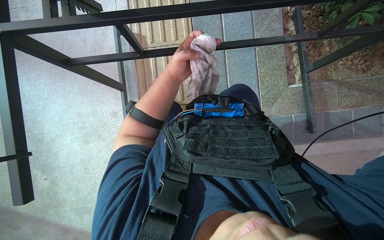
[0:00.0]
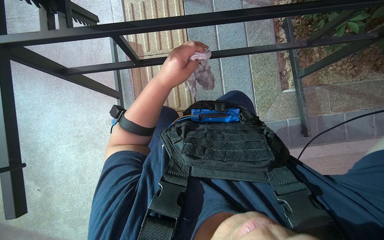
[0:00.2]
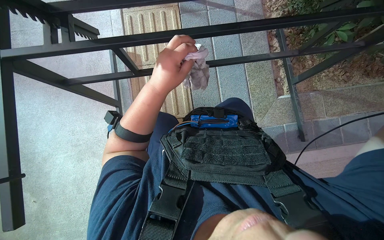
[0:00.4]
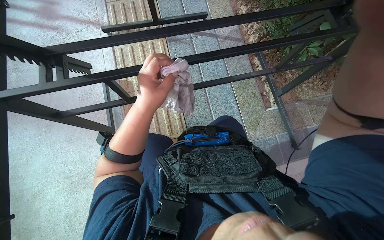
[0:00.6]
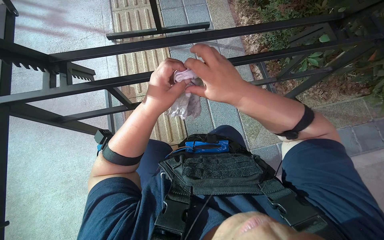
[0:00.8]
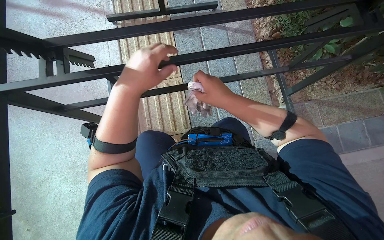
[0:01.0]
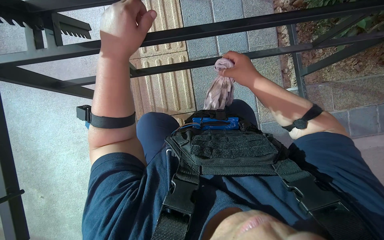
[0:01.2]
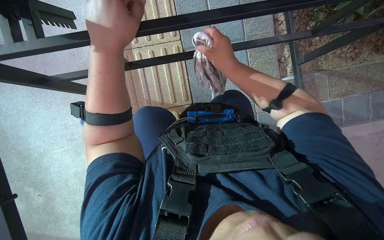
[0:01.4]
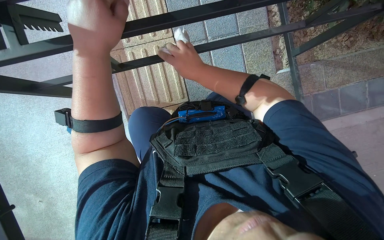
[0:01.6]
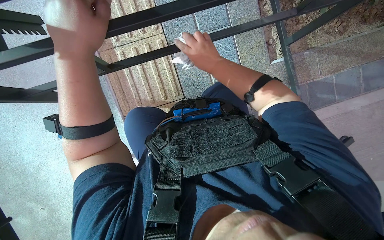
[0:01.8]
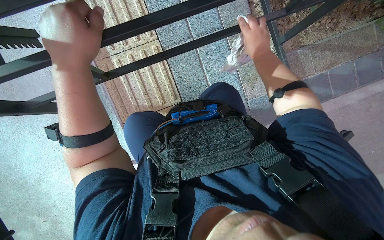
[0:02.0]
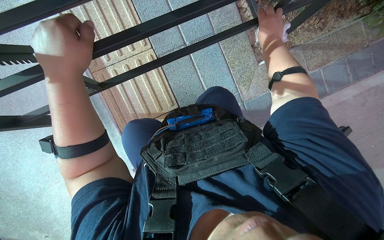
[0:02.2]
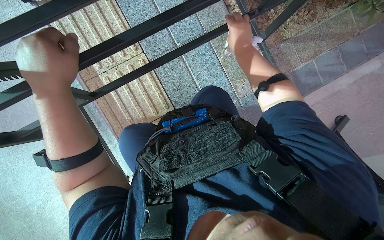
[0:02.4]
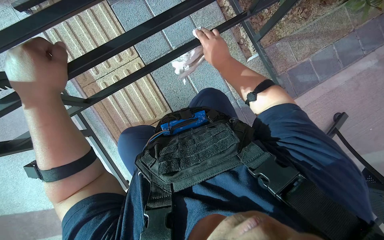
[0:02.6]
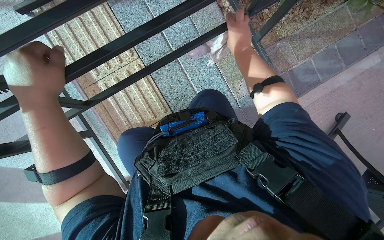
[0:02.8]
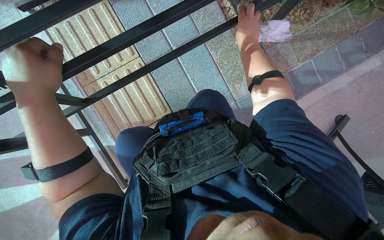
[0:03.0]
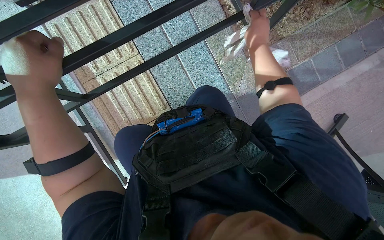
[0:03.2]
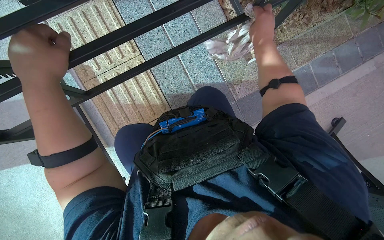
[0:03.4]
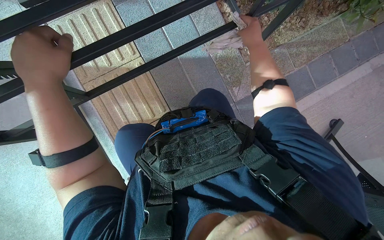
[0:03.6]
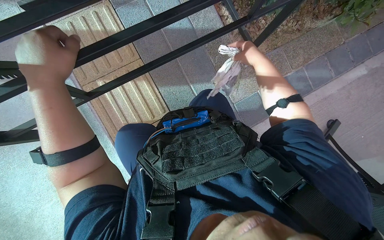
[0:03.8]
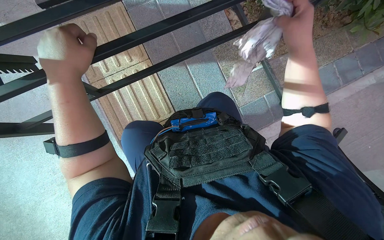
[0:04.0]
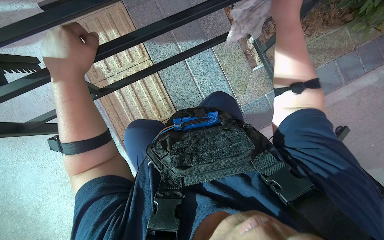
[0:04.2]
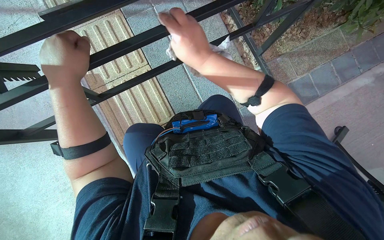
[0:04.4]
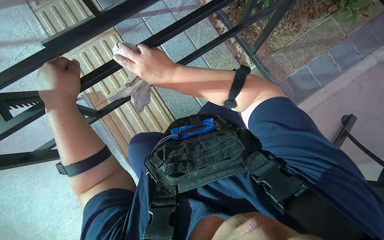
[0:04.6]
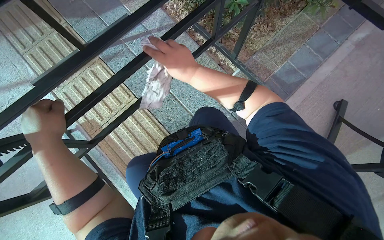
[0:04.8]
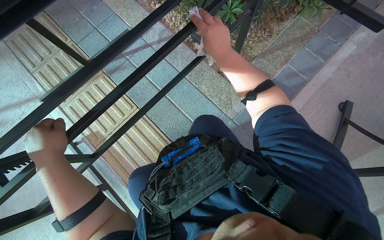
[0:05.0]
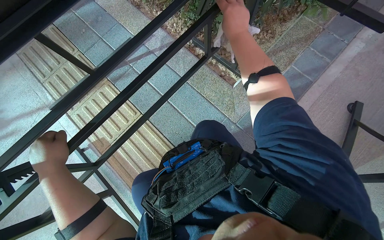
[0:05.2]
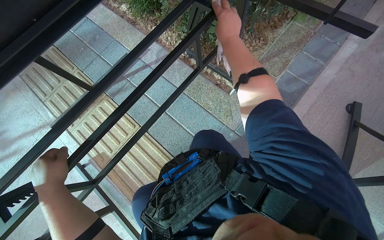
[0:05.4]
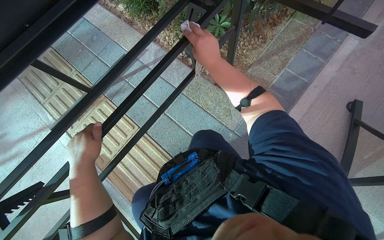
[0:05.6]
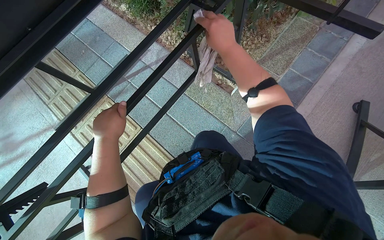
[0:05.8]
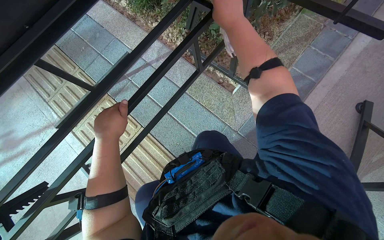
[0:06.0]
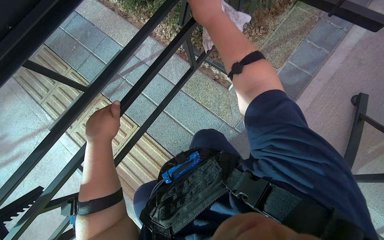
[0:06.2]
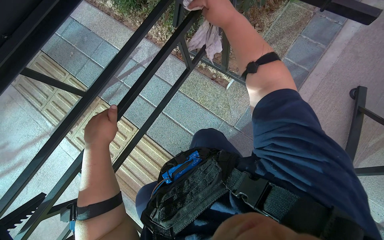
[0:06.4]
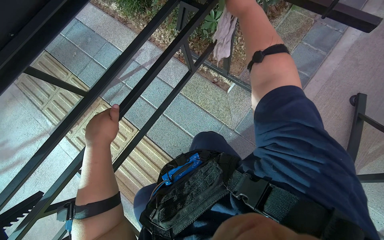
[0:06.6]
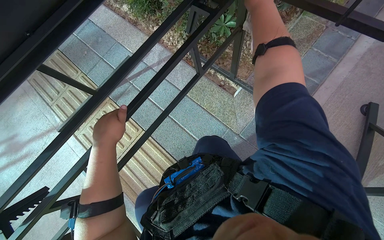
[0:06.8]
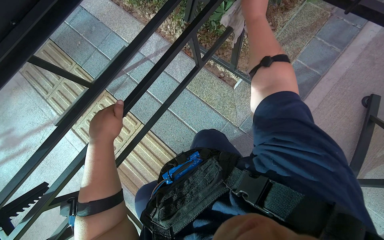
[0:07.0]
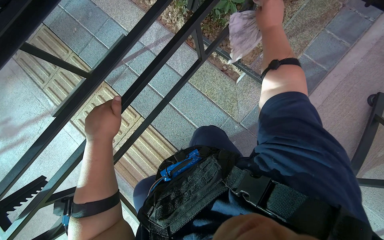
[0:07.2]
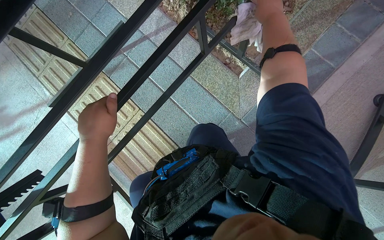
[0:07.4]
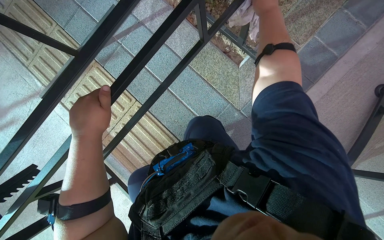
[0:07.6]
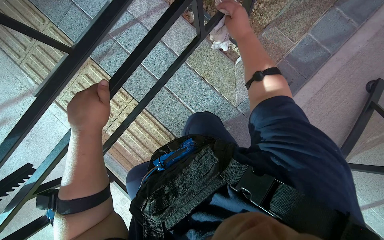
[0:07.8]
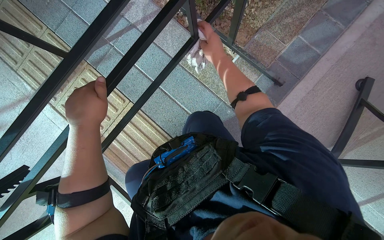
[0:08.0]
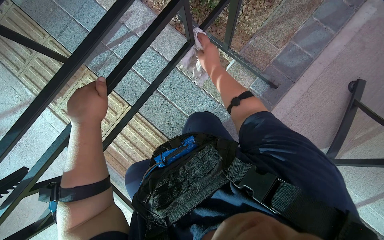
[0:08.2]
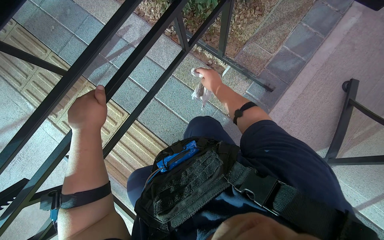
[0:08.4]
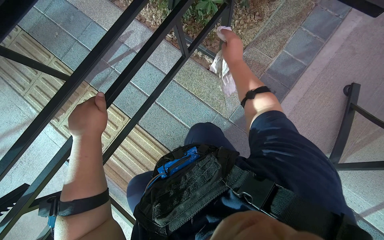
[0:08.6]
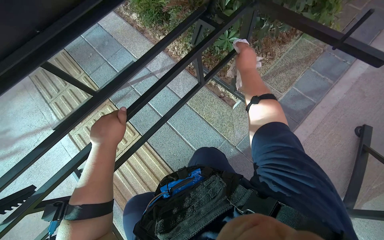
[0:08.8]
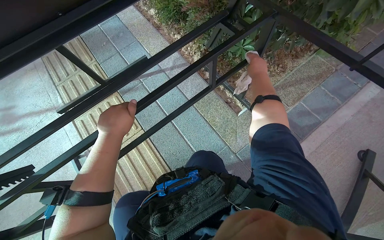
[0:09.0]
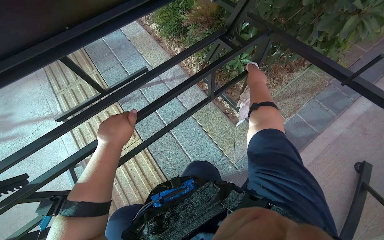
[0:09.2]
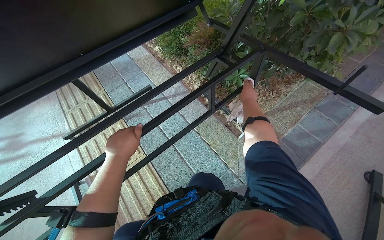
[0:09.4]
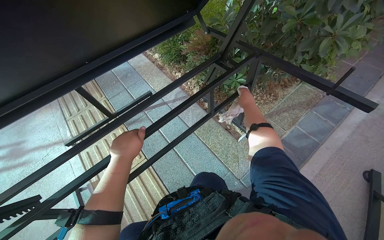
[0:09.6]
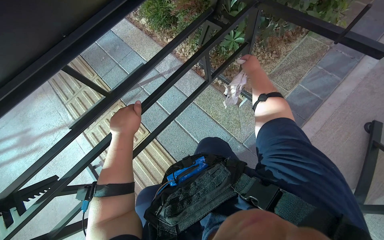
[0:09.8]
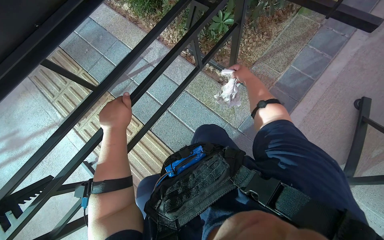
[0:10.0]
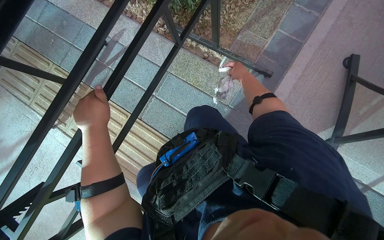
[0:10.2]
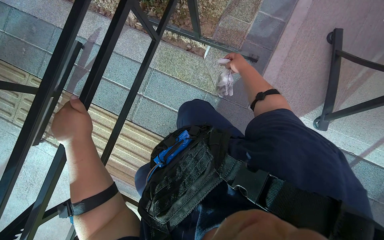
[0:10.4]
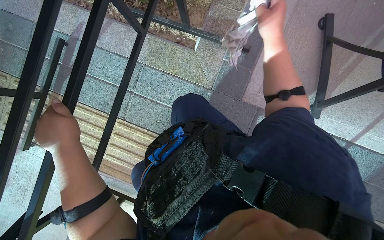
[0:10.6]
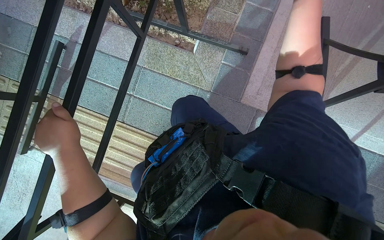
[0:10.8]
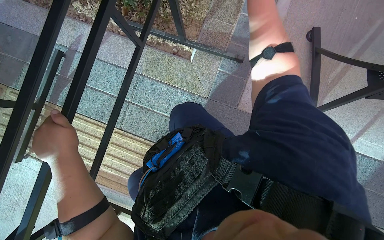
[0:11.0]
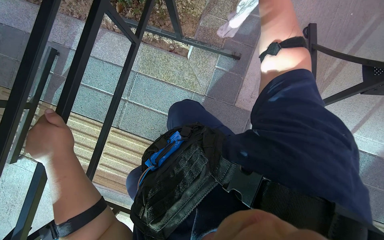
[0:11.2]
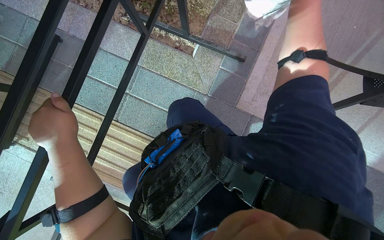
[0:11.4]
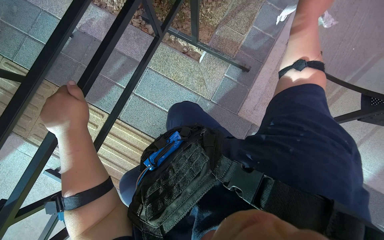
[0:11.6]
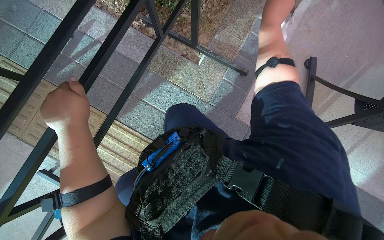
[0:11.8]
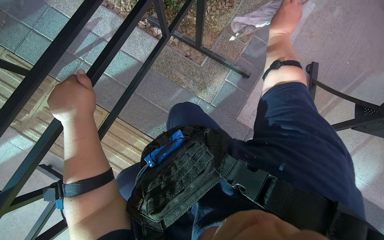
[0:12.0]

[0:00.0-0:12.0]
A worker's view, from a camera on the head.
Job: wiping surfaces.
The whole recording: Wiping table frame and top. The worker wipes the frame and top surface of the table with a cloth.
0:00.0 to 0:01.6: The left hand heads nearer to the camera, covering roughly 15 cm.
0:01.6 to 0:03.0: The left hand travels to the left by roughly 10 cm. The right hand moves left and right over some 20 cm, changing direction 2 times.
0:04.4 to 0:06.0: The left hand travels to the right by about 10 cm.
0:06.0 to 0:07.6: The view tips downward by about 15 degrees.
0:07.6 to 0:09.0: The wearer looks some 15 degrees further upward. The right hand goes to the left and returns, roughly 5 cm each way.
0:09.0 to 0:10.4: The view tips downward by about 15 degrees. The scene rotates counterclockwise by some 30 degrees.

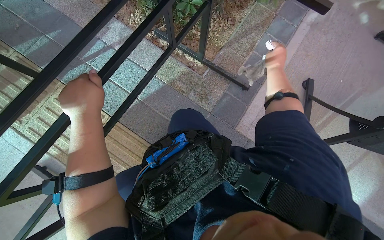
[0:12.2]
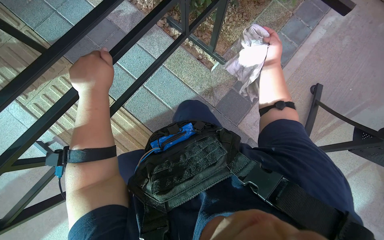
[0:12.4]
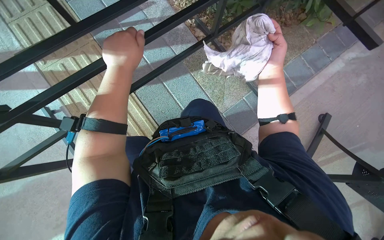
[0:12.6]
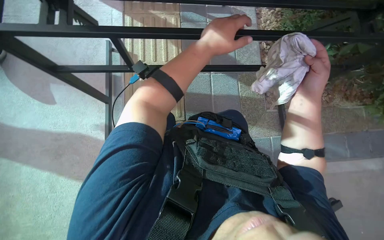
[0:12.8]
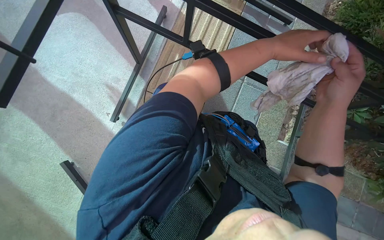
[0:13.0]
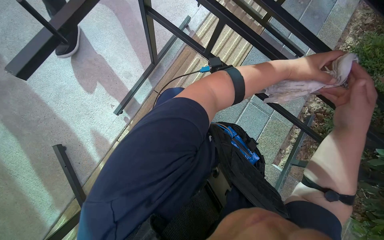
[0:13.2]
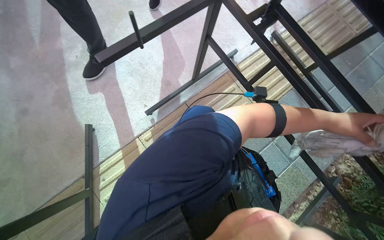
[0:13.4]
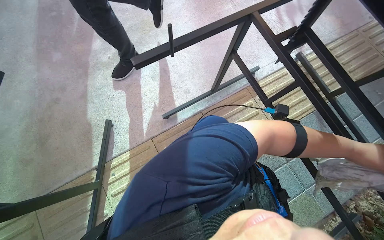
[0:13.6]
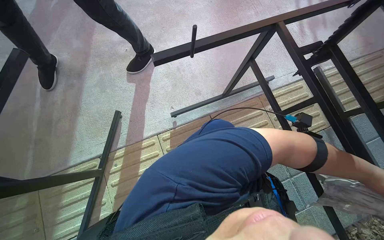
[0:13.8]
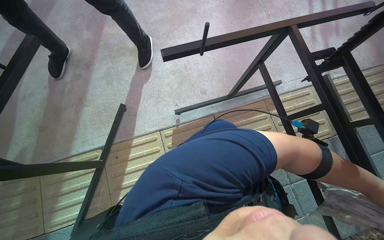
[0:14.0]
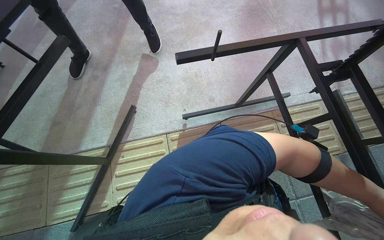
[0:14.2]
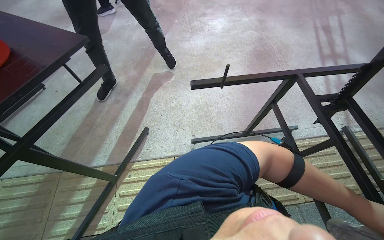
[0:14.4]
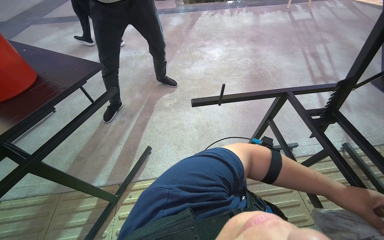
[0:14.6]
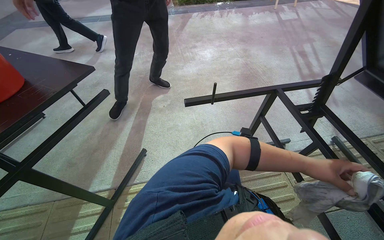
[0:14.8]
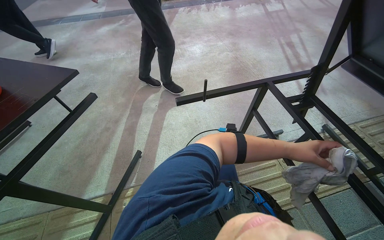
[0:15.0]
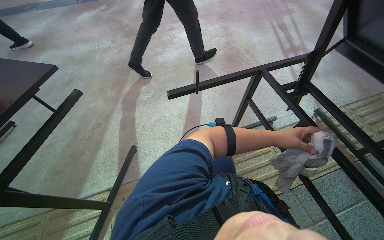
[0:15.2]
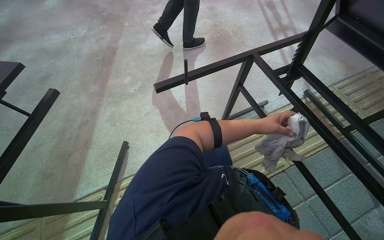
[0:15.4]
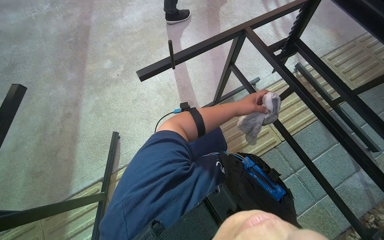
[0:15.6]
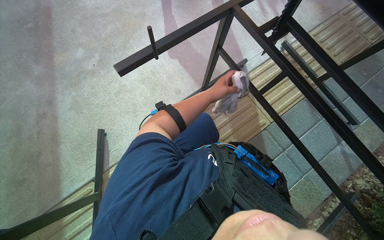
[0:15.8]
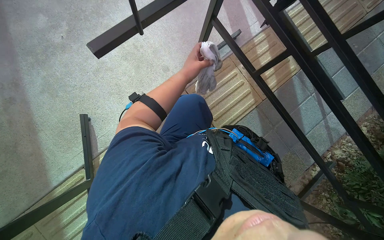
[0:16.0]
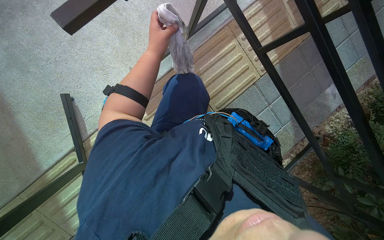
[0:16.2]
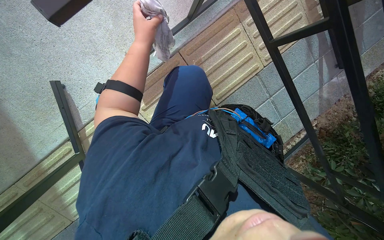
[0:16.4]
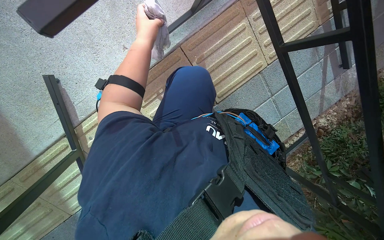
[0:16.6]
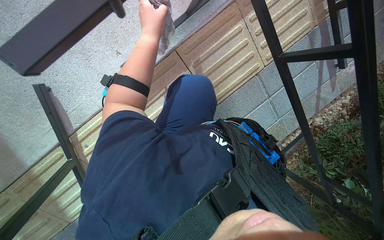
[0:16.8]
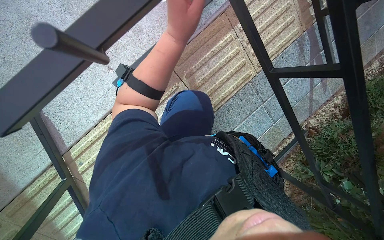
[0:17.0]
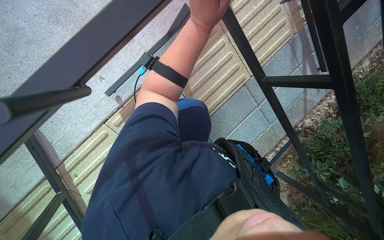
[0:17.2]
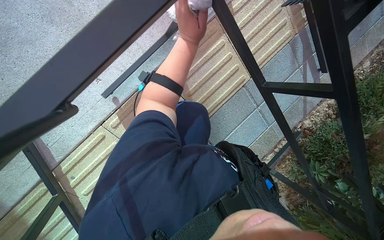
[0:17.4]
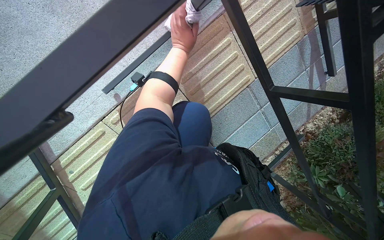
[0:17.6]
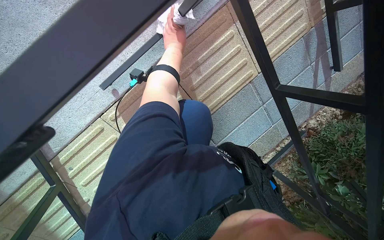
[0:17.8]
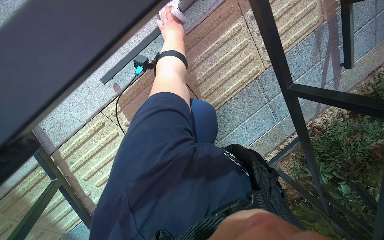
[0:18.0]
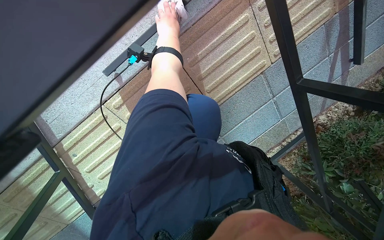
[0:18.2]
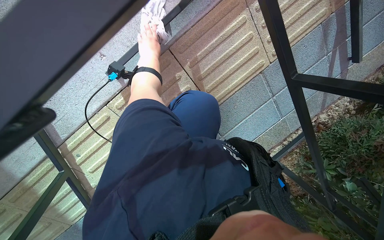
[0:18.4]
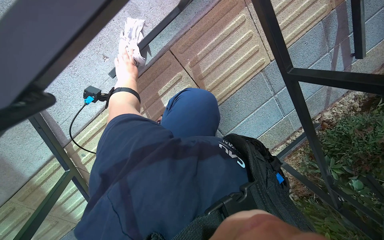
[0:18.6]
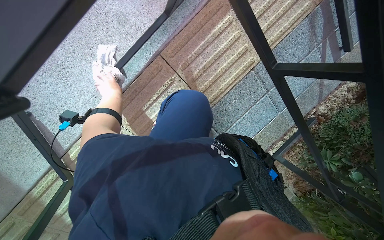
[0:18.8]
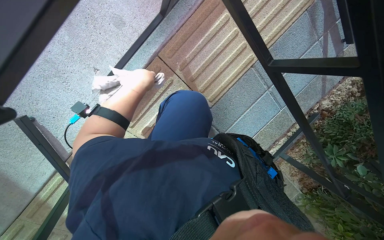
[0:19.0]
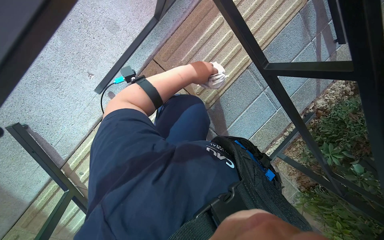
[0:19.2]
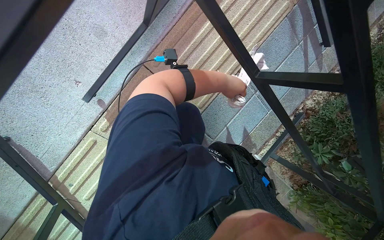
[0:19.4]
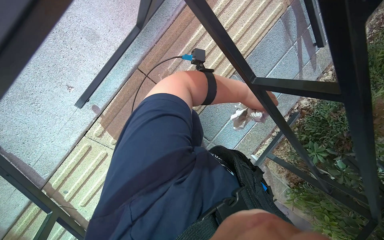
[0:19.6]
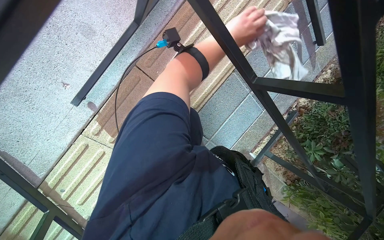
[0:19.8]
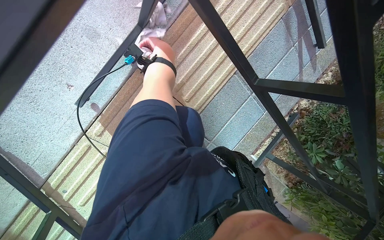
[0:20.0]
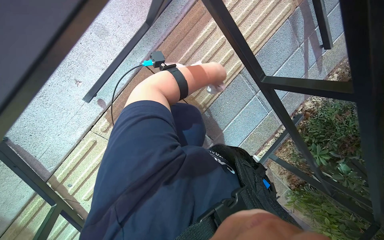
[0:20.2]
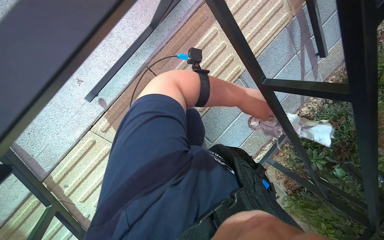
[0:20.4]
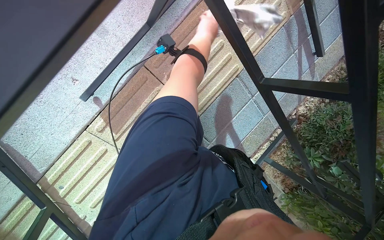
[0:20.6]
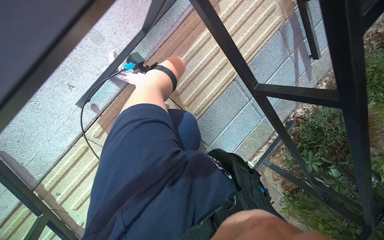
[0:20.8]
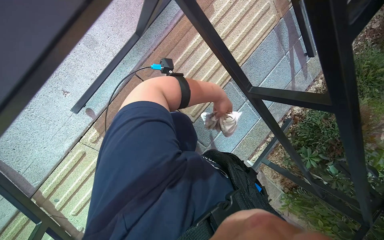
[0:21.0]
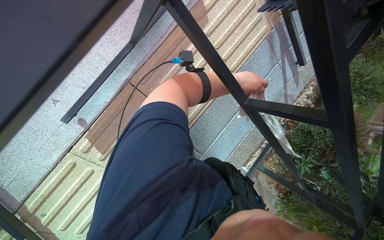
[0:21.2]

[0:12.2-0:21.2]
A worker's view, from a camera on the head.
Job: wiping surfaces.
The whole recording: Wiping table frame and top. The worker wipes the frame and top surface of the table with a cloth.
0:12.2 to 0:13.8: The wearer's head swings about 60 degrees to the left.
0:13.8 to 0:15.2: The camera pitches upward, by some 20 degrees. The left hand shifts approximately 35 cm up the picture and to the left.
0:15.2 to 0:16.6: The head rotates roughly 25 degrees to the right. The view tips downward by roughly 50 degrees.
0:16.6 to 0:18.2: The left hand travels nearer to the camera and back again, some 10 cm each way.
